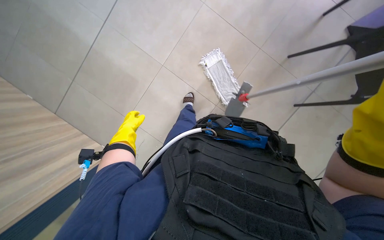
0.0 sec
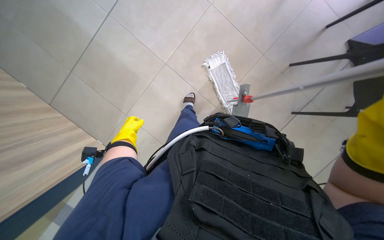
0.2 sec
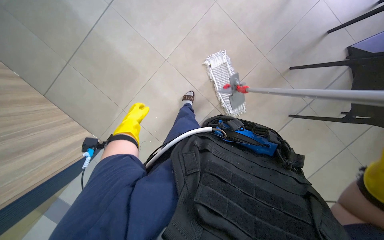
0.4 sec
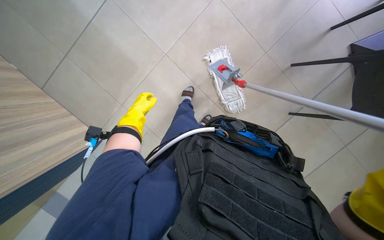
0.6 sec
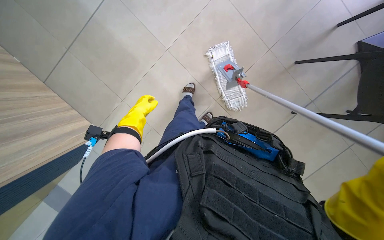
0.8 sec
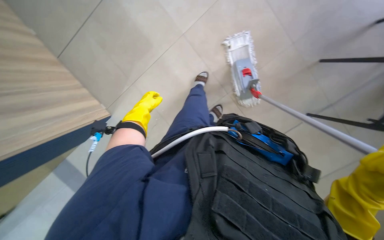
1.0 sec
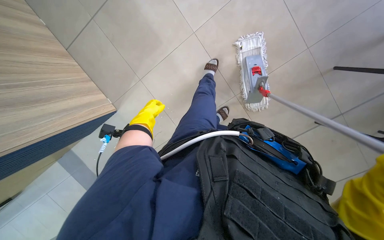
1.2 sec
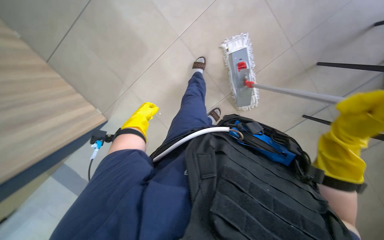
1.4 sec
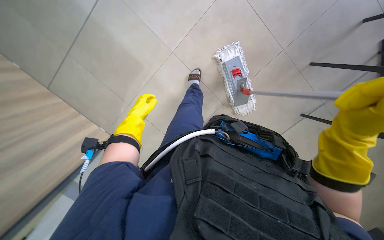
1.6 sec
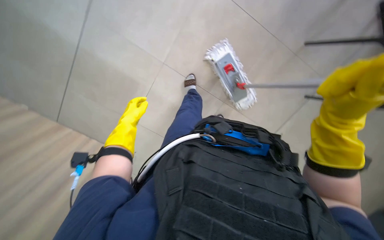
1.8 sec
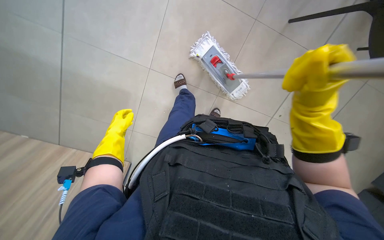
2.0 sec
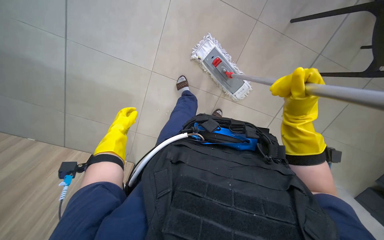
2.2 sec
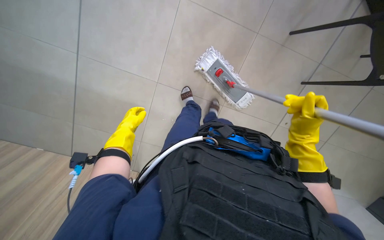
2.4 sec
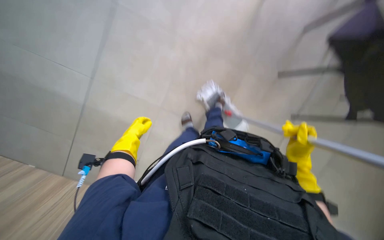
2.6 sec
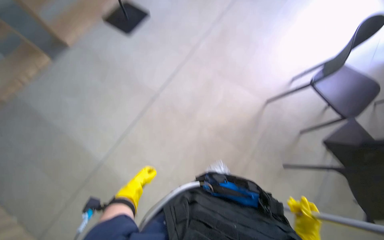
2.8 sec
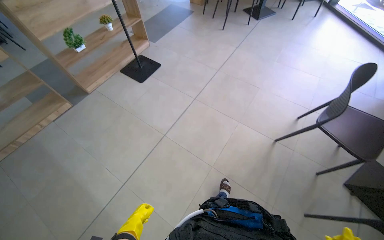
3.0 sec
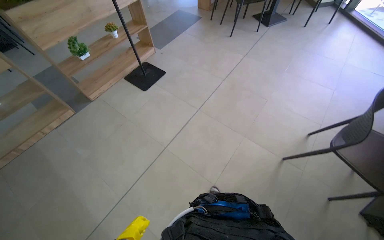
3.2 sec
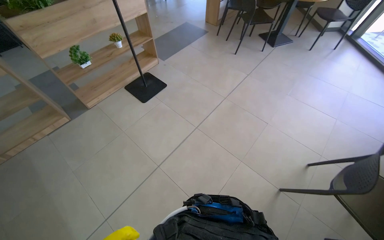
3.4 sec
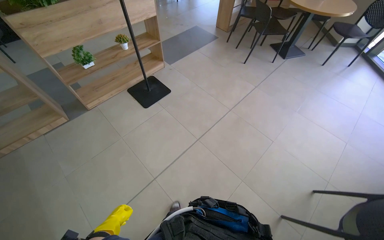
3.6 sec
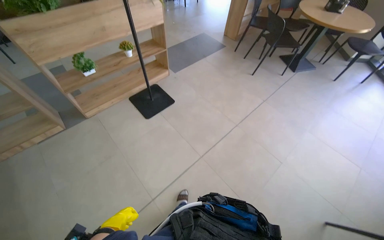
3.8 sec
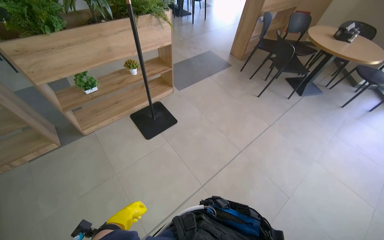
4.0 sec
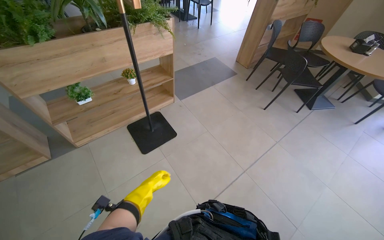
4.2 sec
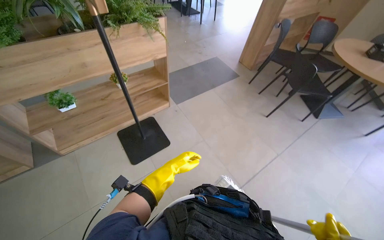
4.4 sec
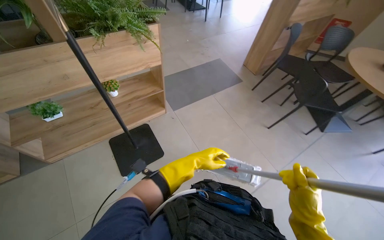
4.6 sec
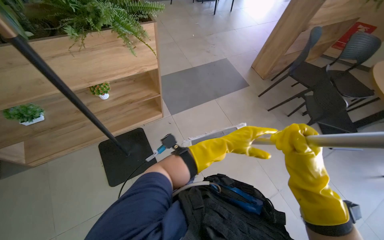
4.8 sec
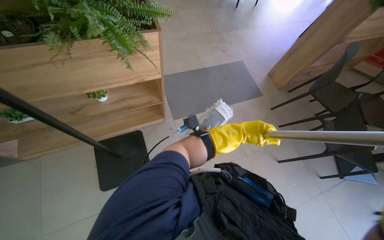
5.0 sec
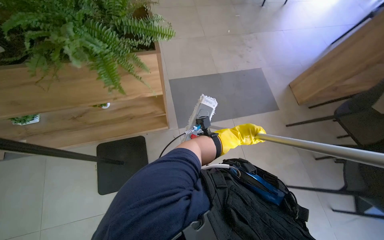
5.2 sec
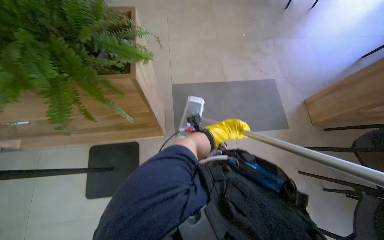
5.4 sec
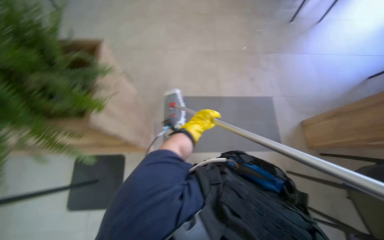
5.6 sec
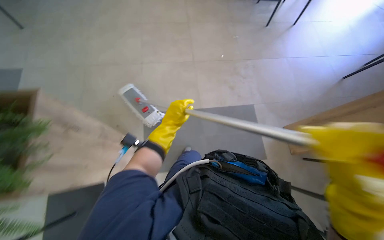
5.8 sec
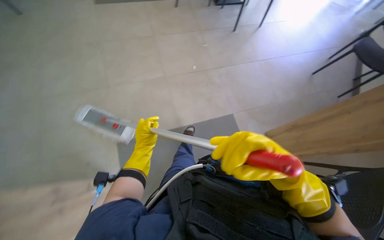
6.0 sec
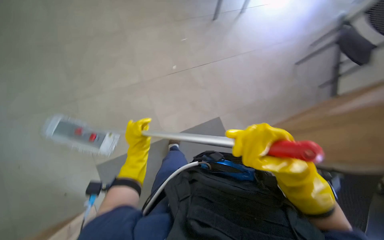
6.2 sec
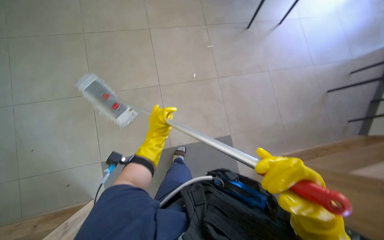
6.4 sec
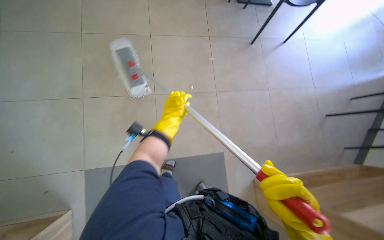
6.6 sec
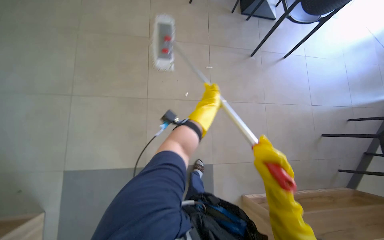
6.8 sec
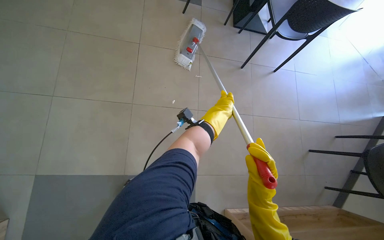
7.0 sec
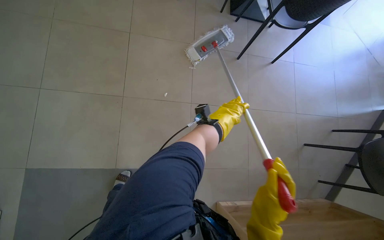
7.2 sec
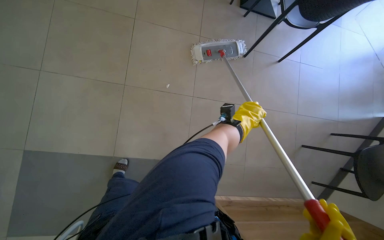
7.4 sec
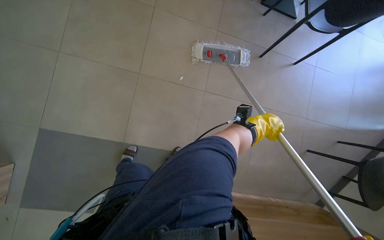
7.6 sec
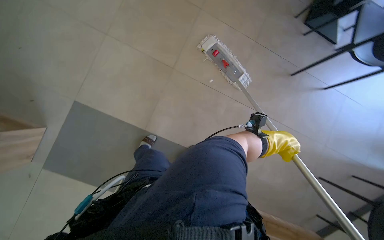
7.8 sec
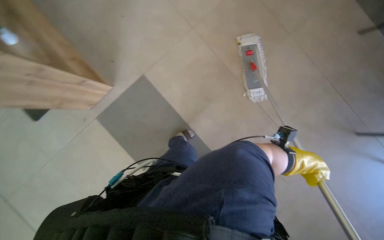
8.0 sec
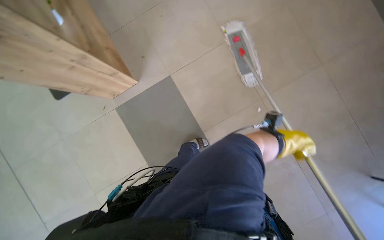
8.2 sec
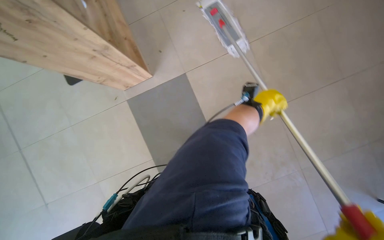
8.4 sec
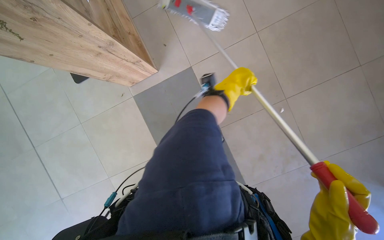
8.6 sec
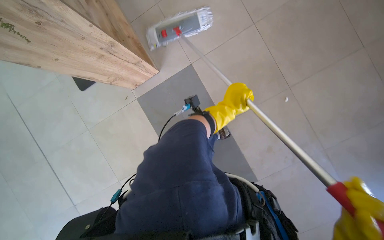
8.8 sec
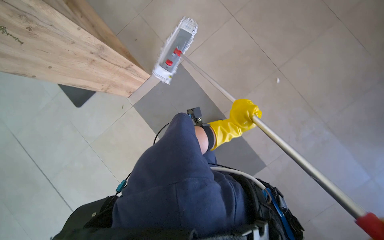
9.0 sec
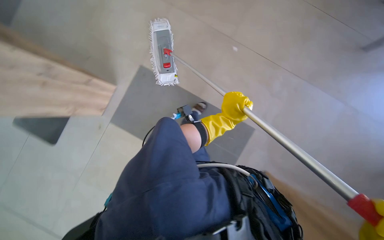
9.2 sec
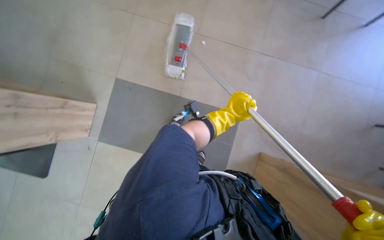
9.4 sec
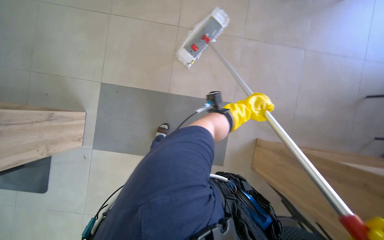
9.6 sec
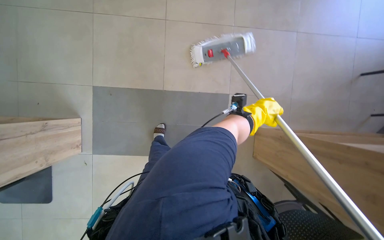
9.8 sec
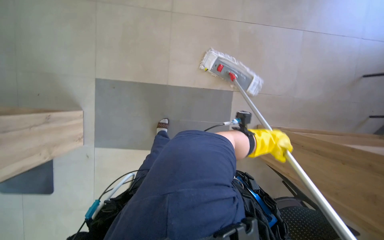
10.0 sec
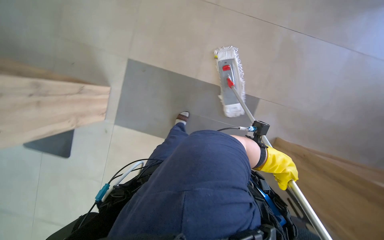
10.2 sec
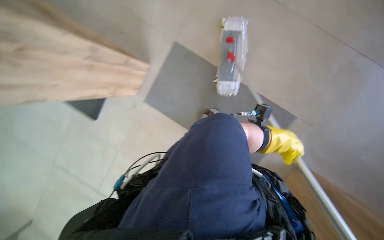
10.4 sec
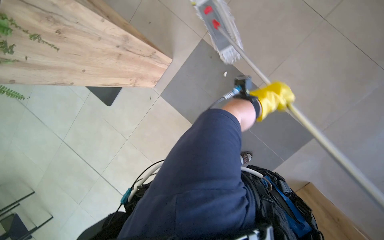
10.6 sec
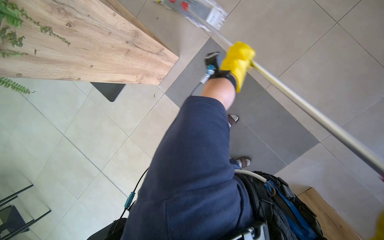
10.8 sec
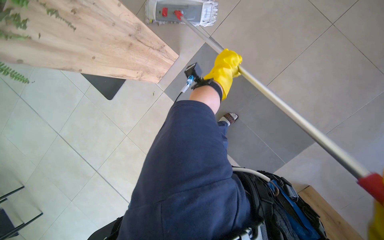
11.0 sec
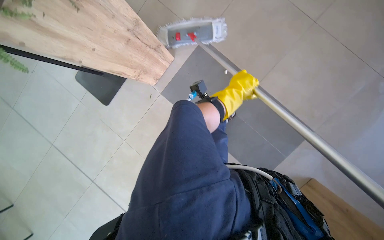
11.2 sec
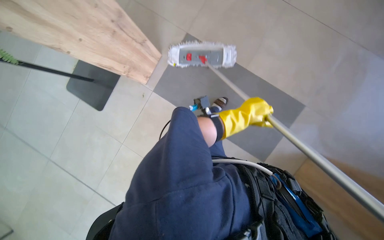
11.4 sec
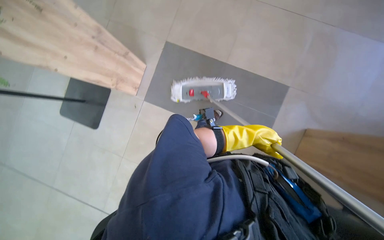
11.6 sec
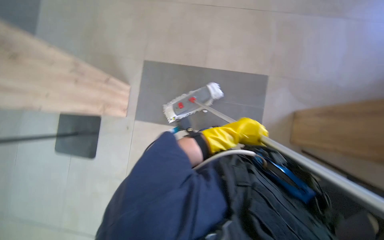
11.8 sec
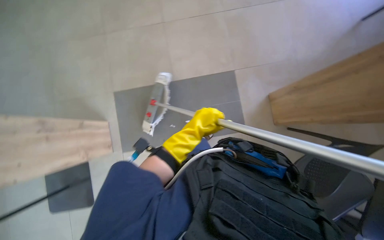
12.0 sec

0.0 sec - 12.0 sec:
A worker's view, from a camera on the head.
Job: mopping floor.
The whole recording: Mopping cafeteria floor. The worker mops the cafeteria floor, moving chairs to clear the area.
0.0 sec - 1.6 sec: The left hand moves nearer and farther over roughly 10 cm, changing direction 3 times.
1.6 sec - 3.0 sec: The view tilts some 60 degrees upward.
3.0 sec - 4.4 sec: The wearer moves some 1 m.
4.4 sec - 6.0 sec: The wearer moves about 1 m.
6.0 sec - 7.6 sec: The scene turns approximately 30 degrees clockwise in the picture. The left hand travels to the right by some 50 cm.
7.6 sec - 9.0 sec: The camera sweeps to the left, by some 20 degrees. The left hand heads to the left, covering roughly 50 cm.
10.4 sec - 12.0 sec: The wearer moves about 70 cm. The view tilts roughly 30 degrees upward. The scene rotates counterclockwise by about 30 degrees.

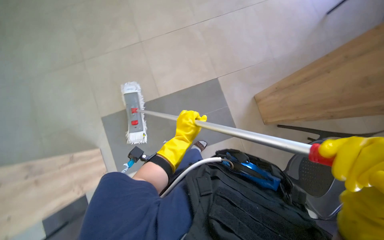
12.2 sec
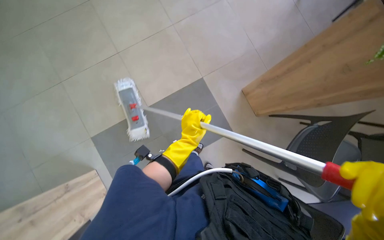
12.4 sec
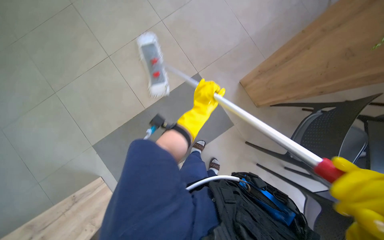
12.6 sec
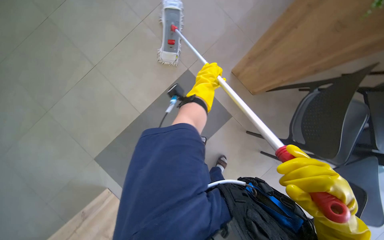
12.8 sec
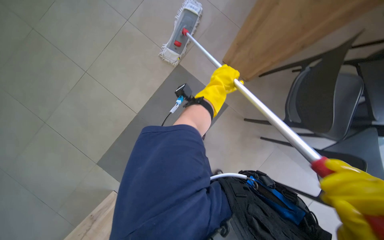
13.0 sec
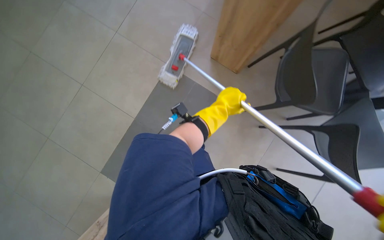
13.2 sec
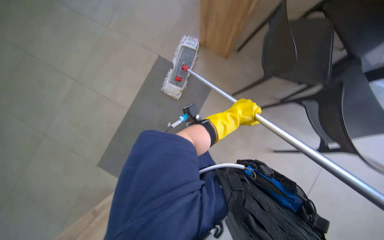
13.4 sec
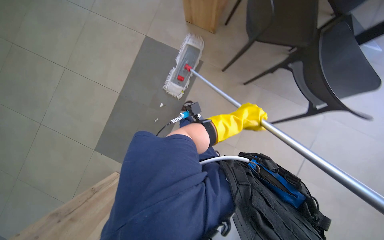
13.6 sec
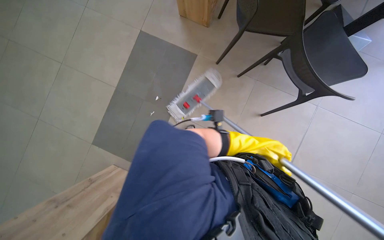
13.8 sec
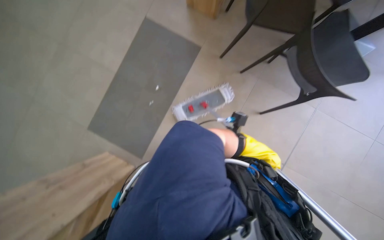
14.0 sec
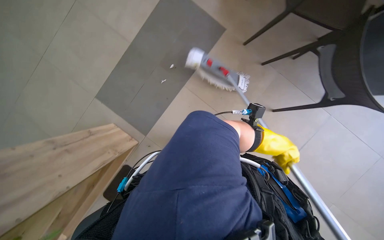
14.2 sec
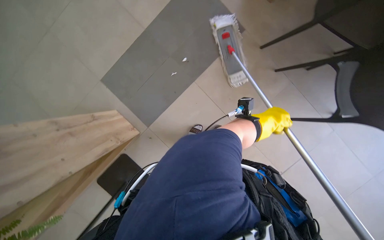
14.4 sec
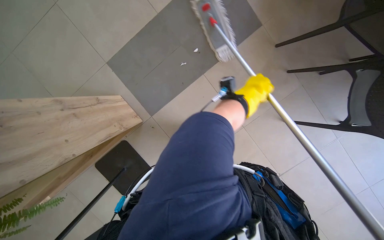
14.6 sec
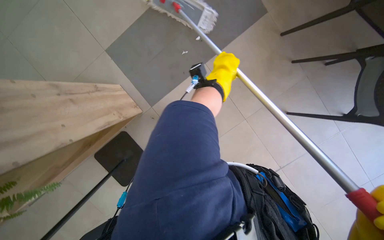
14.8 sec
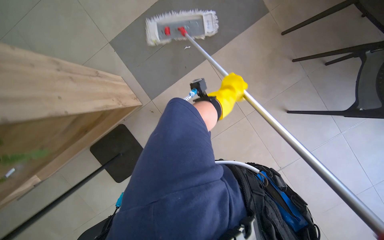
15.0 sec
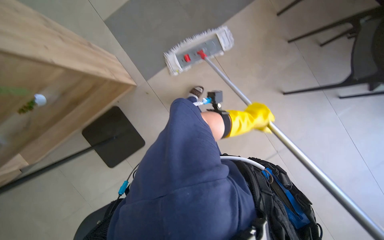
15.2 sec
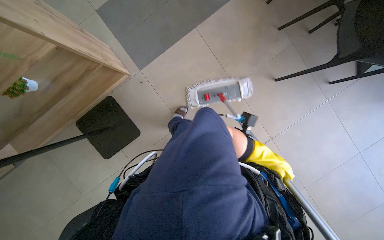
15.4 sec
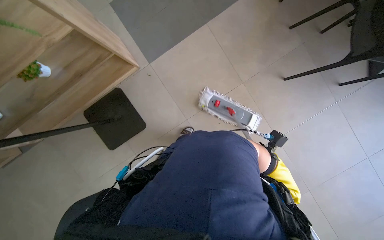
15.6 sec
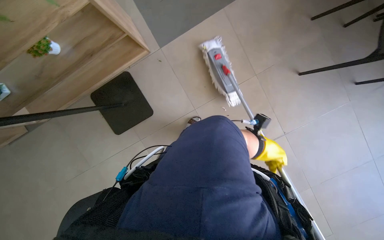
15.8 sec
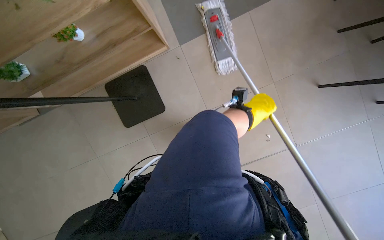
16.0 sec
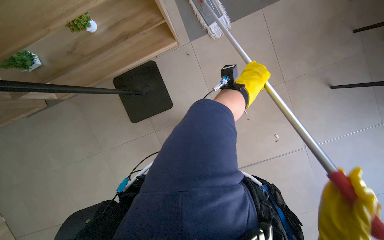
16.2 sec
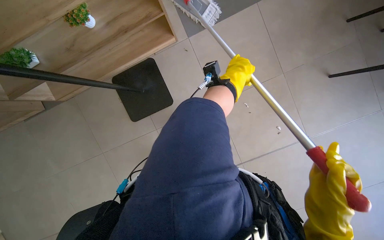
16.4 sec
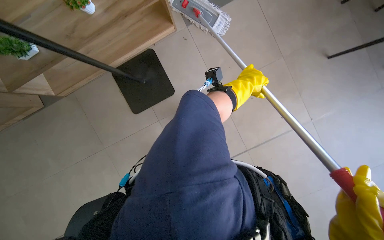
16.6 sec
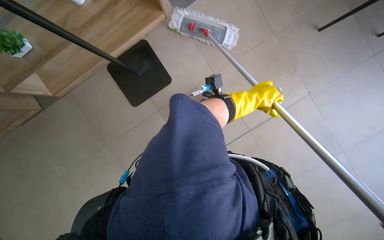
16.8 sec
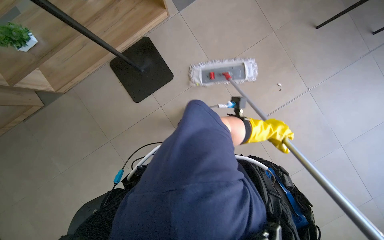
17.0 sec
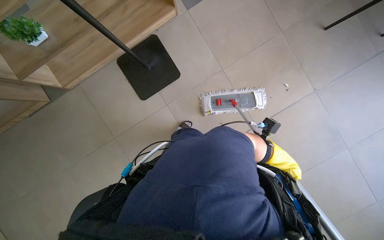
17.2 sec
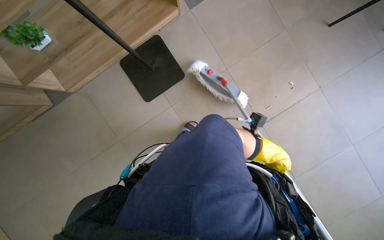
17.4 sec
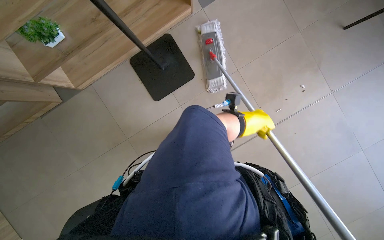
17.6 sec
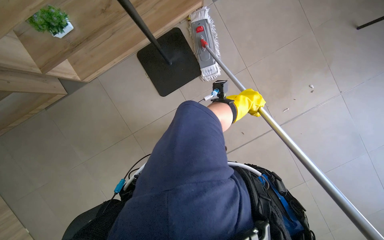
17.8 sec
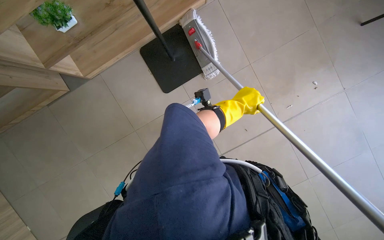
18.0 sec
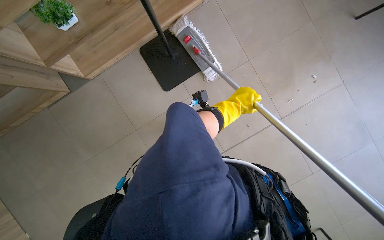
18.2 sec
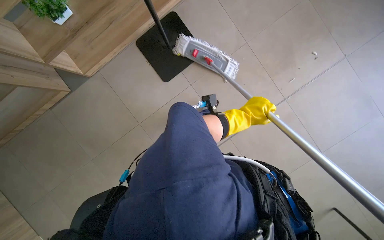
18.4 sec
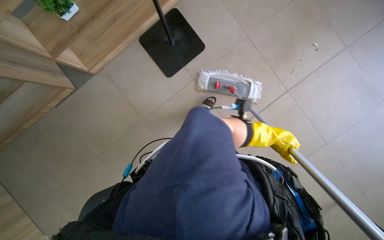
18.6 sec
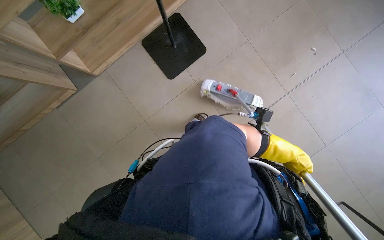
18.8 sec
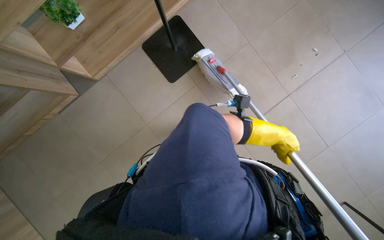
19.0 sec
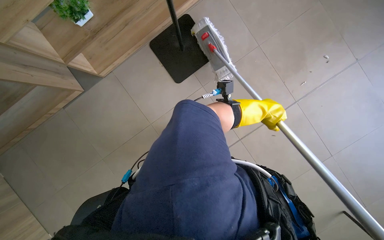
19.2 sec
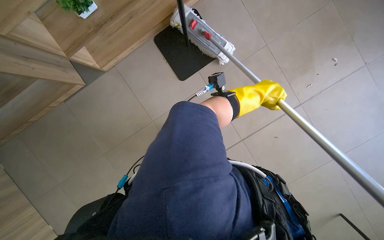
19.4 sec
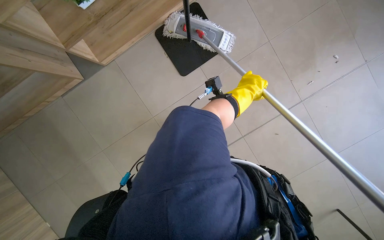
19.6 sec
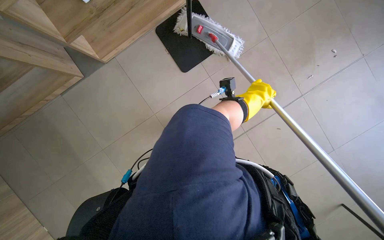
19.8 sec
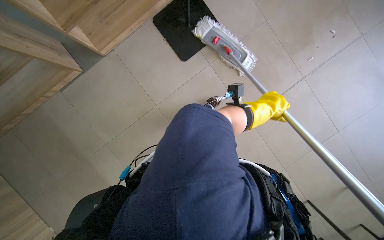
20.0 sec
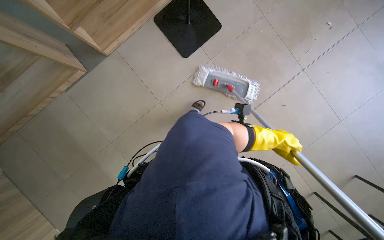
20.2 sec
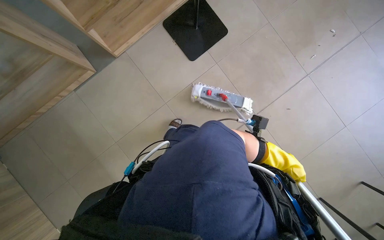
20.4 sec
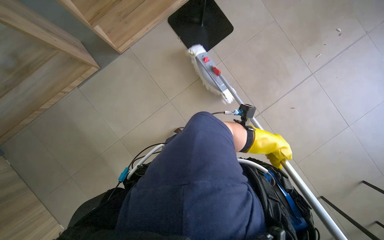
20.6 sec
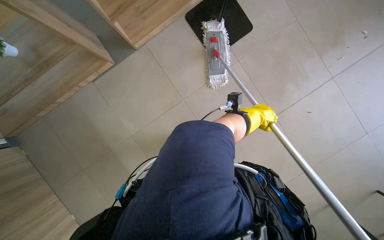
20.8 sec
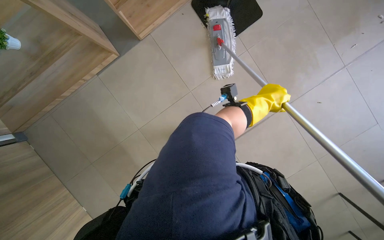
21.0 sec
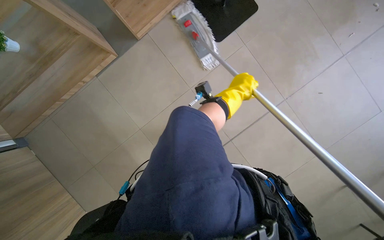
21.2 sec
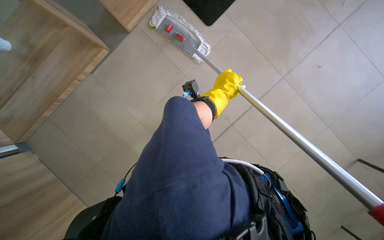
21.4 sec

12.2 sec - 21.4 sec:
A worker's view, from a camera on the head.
Job: mopping floor.
The whole recording: Mopping cafeteria floor. The worker mops the cafeteria floor, moving chairs to clear the area.
12.2 sec - 13.8 sec: Everything in view rotates roughly 45 degrees counterclockwise.
19.8 sec - 21.4 sec: The wearer moves roughly 40 cm.
